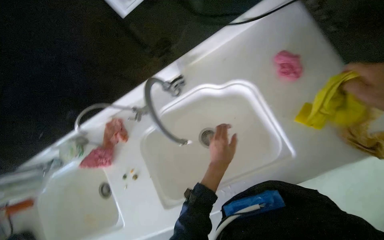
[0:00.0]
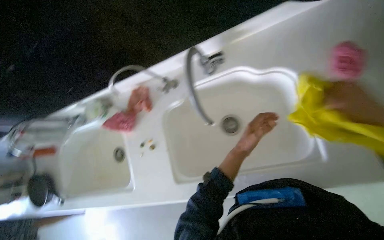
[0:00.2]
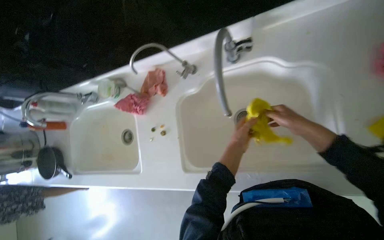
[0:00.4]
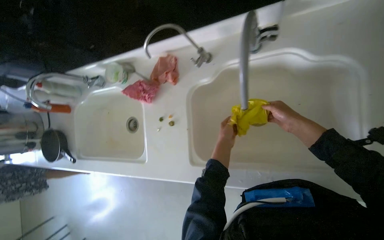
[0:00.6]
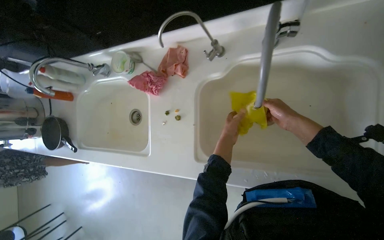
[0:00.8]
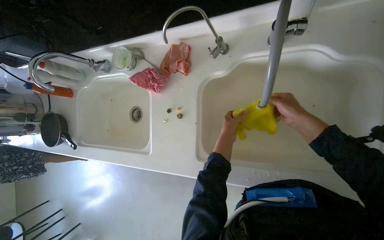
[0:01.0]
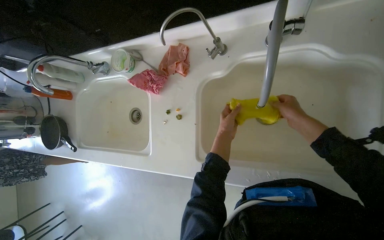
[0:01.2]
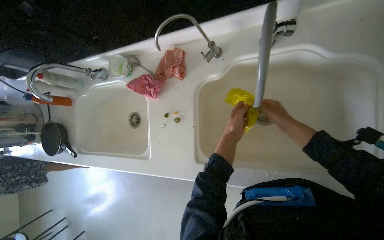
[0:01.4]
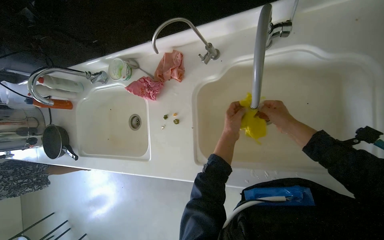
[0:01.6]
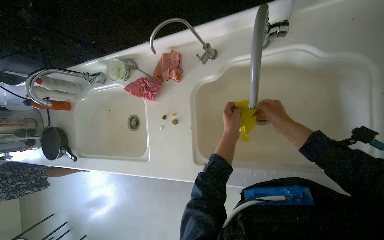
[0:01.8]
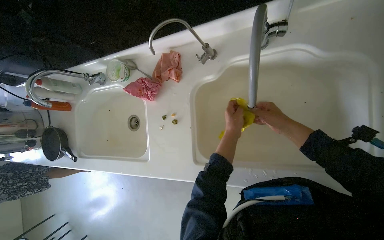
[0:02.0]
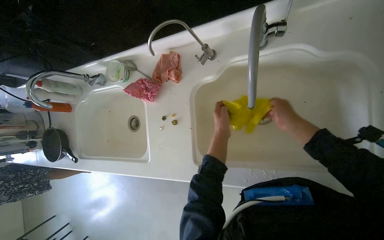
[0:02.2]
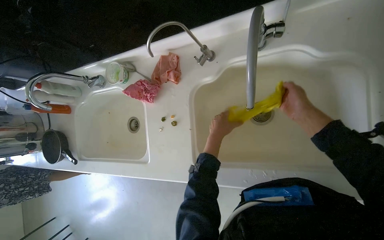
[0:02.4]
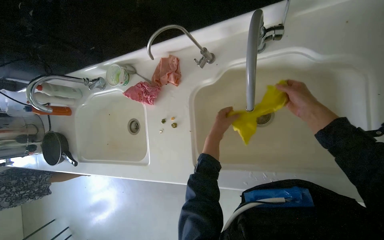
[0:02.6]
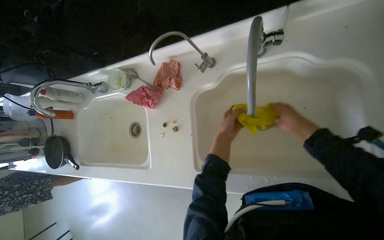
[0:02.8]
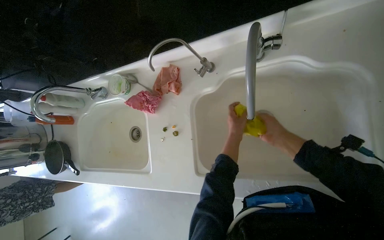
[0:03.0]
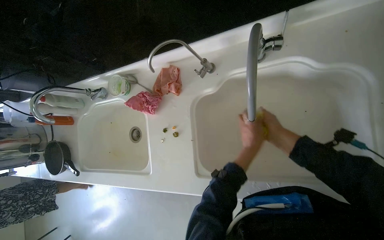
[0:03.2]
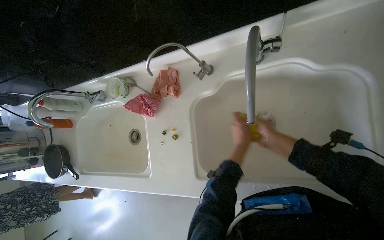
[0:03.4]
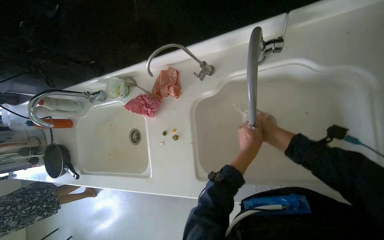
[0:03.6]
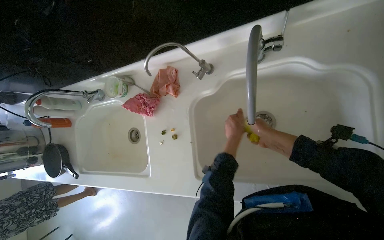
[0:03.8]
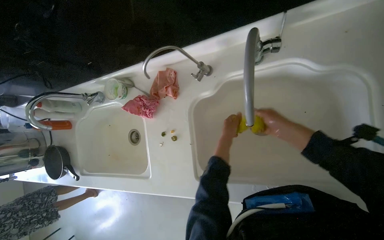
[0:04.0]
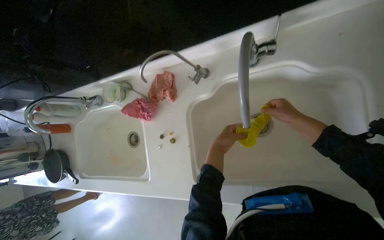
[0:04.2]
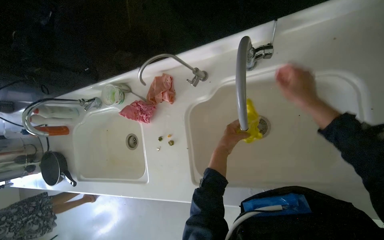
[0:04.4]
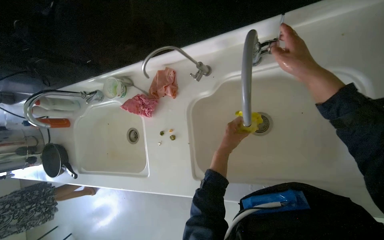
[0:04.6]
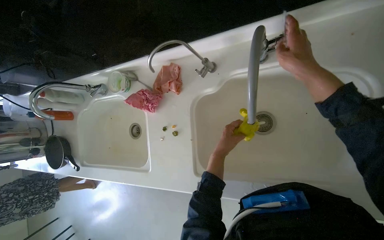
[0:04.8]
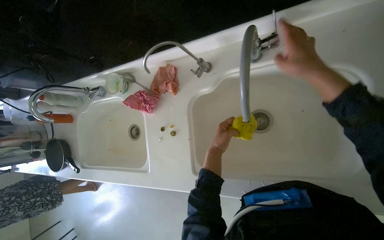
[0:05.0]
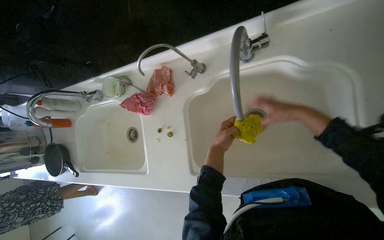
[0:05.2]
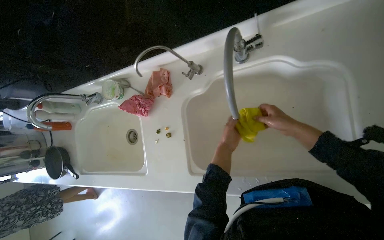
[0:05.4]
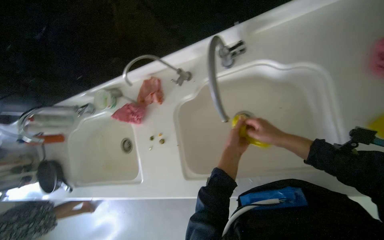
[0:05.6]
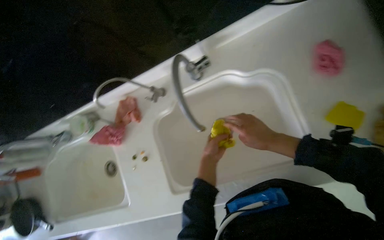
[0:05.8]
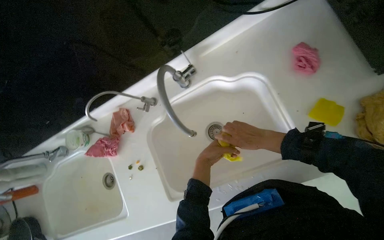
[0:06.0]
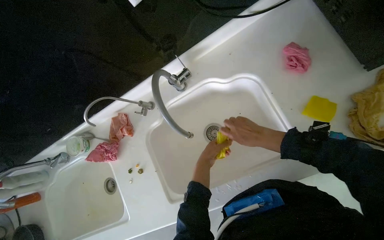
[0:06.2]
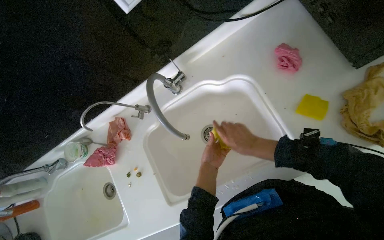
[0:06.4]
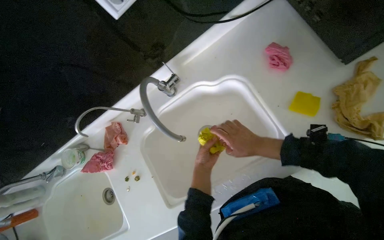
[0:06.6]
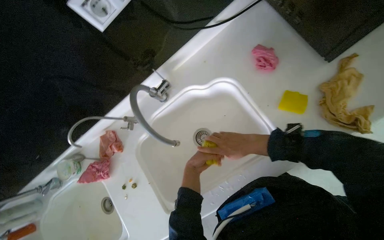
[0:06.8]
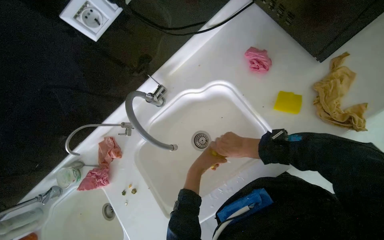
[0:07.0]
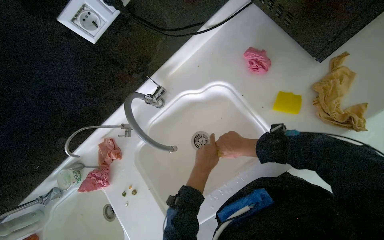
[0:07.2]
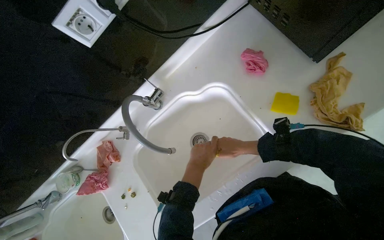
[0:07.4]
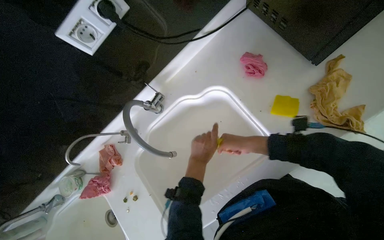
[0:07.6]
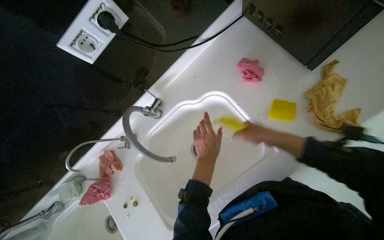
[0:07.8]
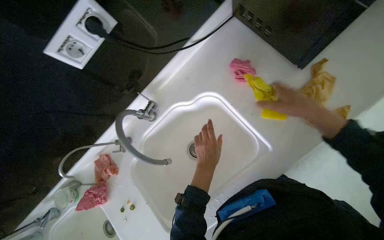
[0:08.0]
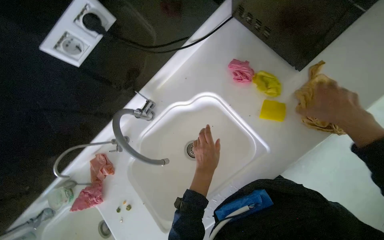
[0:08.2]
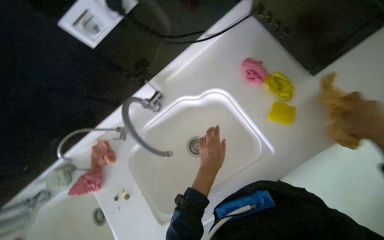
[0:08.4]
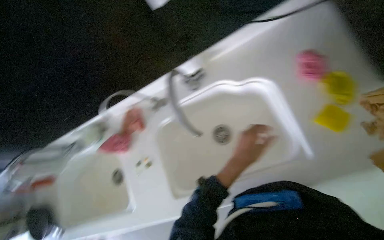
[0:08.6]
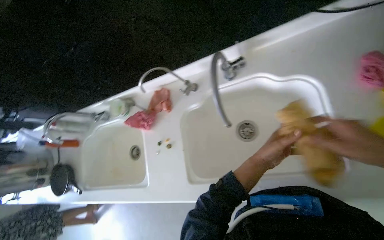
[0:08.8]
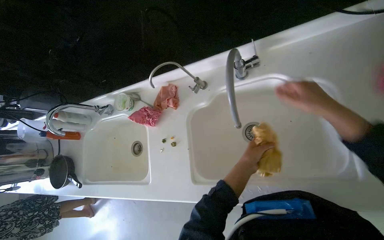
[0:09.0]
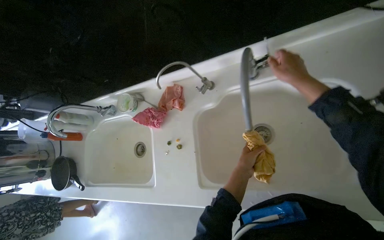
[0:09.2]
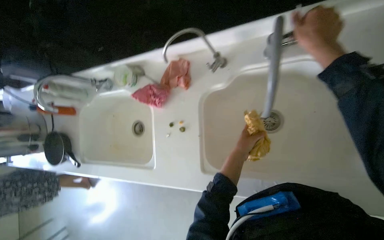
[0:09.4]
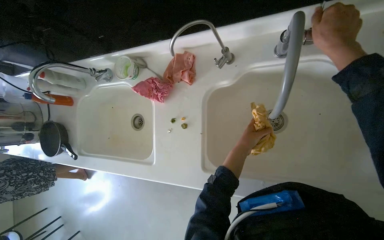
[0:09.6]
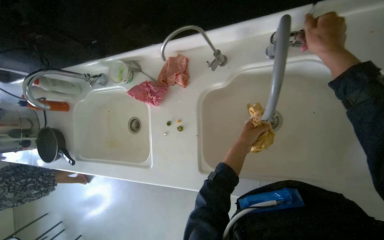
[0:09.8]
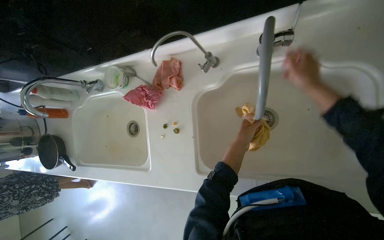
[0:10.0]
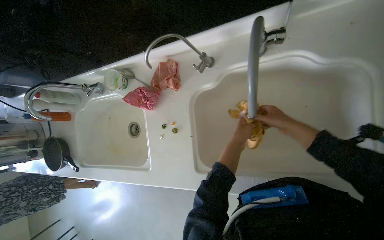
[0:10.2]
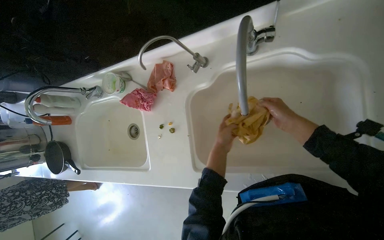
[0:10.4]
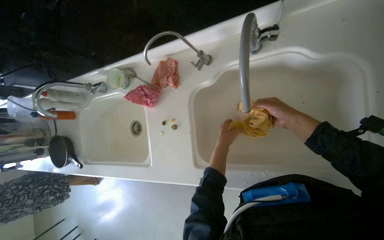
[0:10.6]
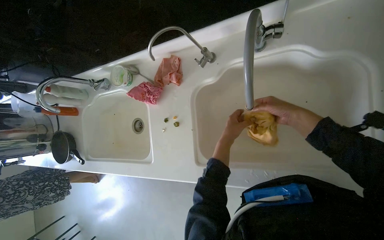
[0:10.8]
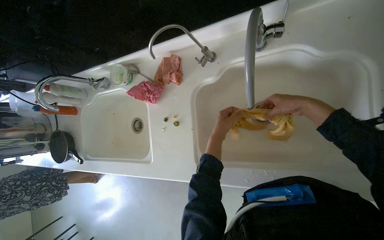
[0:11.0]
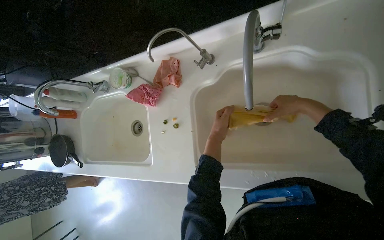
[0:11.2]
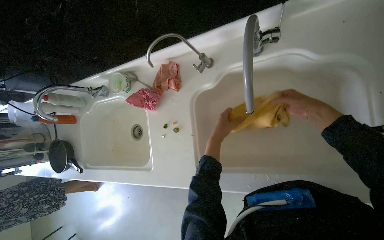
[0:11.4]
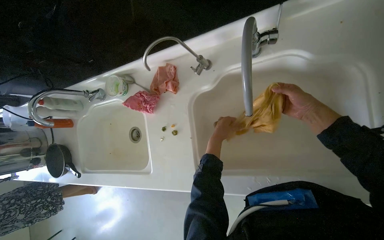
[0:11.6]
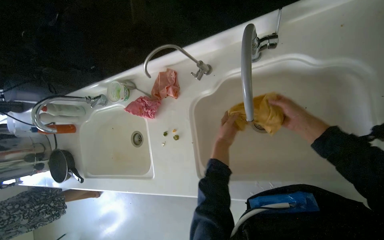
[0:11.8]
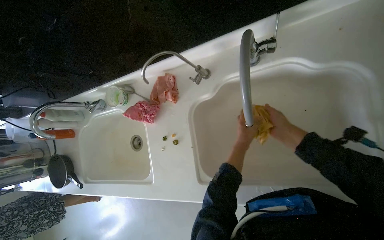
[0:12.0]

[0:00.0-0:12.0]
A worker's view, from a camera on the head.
Job: cleaning kitchen.
The whole recording: Cleaning kitchen sink. The worker wipes the kitchen sink and faucet with a cloth.
0:00.0 to 0:01.6: The wearer looks some 15 degrees further downward.
0:01.6 to 0:03.0: The hands work in one place, with small movements.
0:03.0 to 0:04.4: The right hand moves up the picture and nearer to the camera, approximately 15 cm.
0:04.4 to 0:06.0: The right hand travels down the picture by roughly 15 cm.
0:07.6 to 0:09.0: The scene turns roughly 30 degrees clockwise in the picture.
0:09.0 to 0:10.4: The left hand shifts roughly 10 cm farther from the camera; the right hand moves farther from the camera, some 20 cm.
0:10.4 to 0:12.0: The hands are busy where they are.

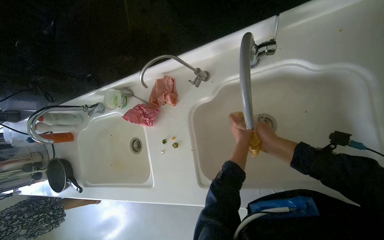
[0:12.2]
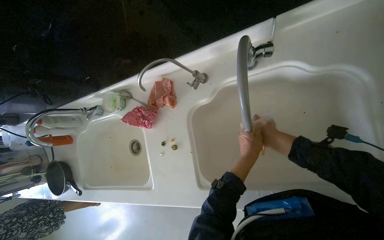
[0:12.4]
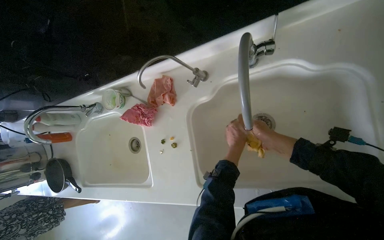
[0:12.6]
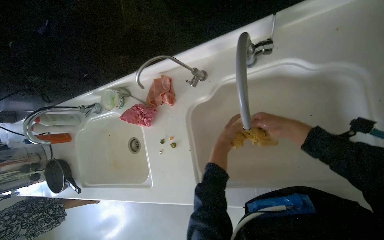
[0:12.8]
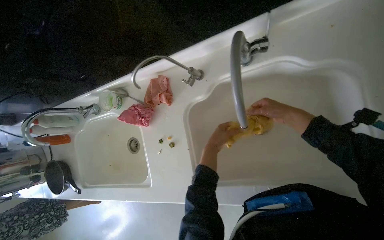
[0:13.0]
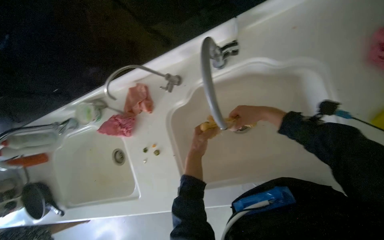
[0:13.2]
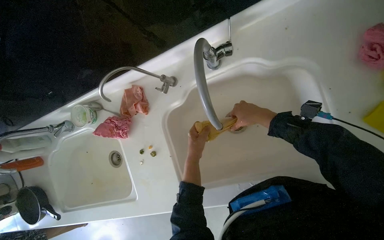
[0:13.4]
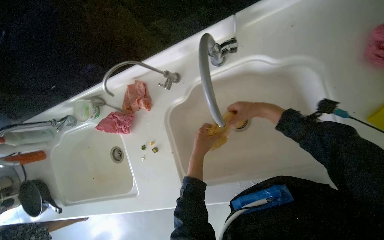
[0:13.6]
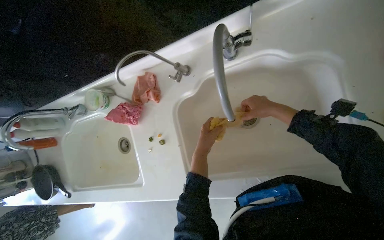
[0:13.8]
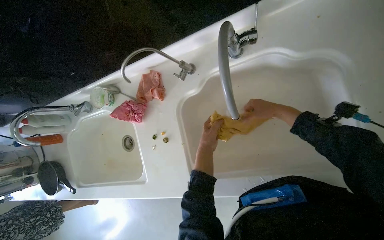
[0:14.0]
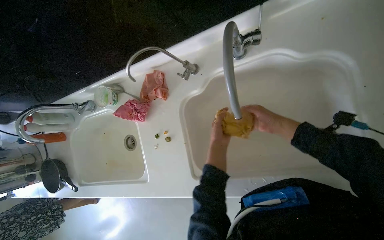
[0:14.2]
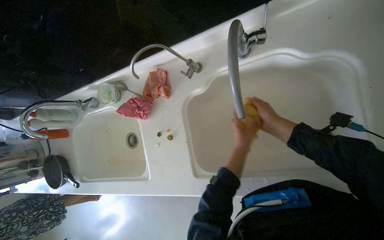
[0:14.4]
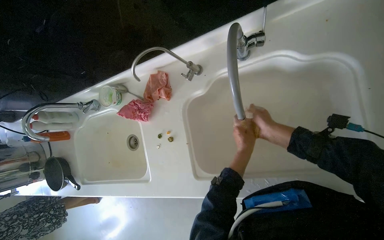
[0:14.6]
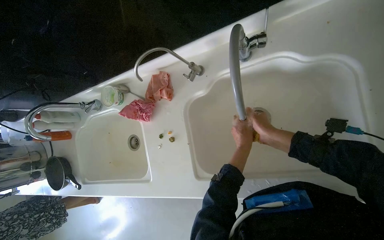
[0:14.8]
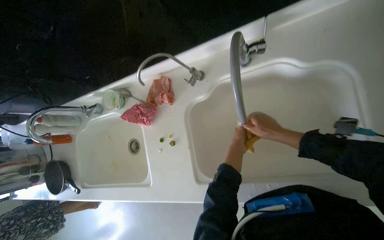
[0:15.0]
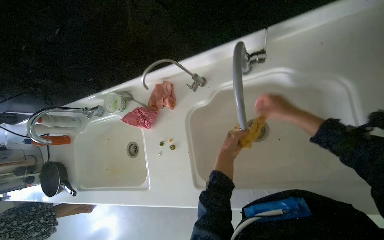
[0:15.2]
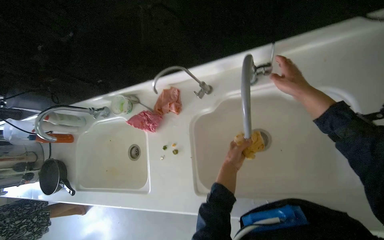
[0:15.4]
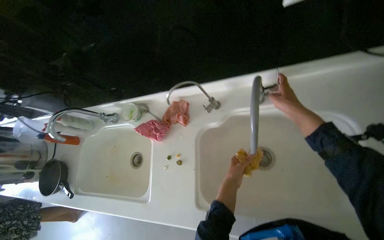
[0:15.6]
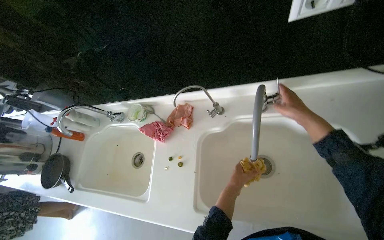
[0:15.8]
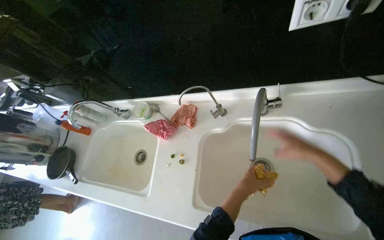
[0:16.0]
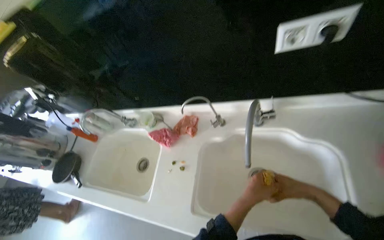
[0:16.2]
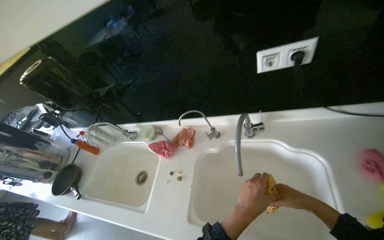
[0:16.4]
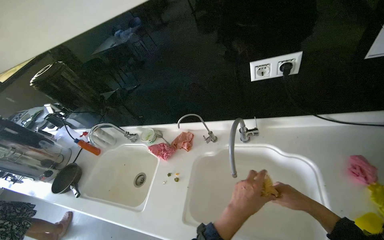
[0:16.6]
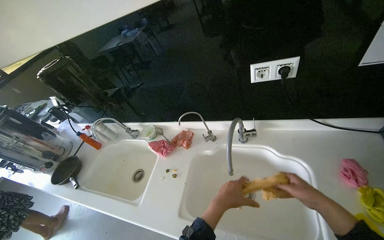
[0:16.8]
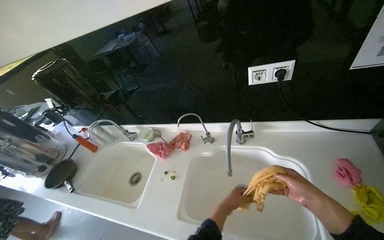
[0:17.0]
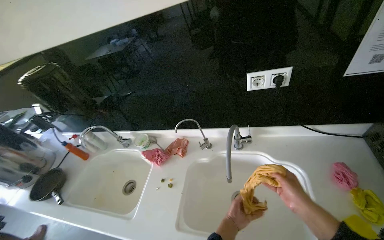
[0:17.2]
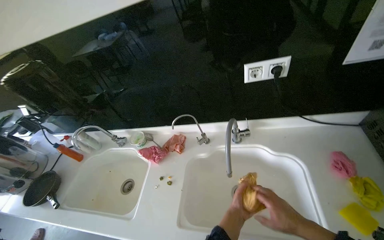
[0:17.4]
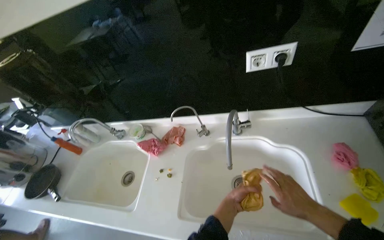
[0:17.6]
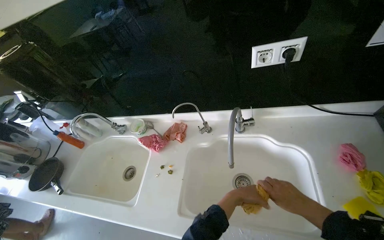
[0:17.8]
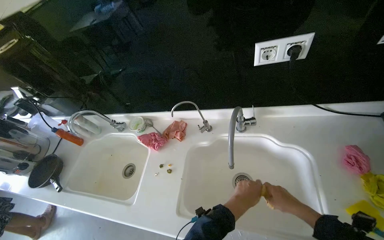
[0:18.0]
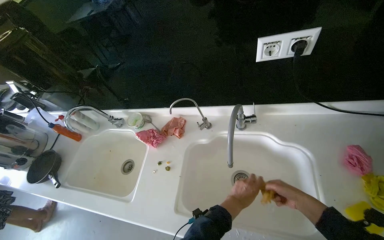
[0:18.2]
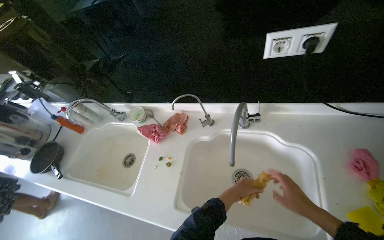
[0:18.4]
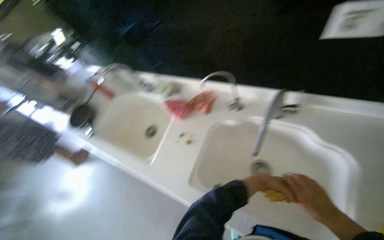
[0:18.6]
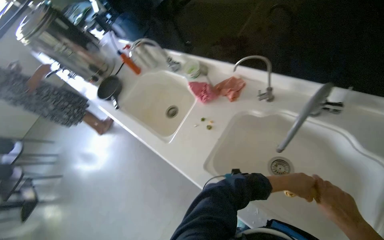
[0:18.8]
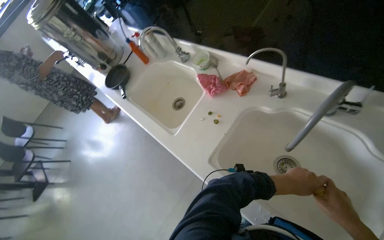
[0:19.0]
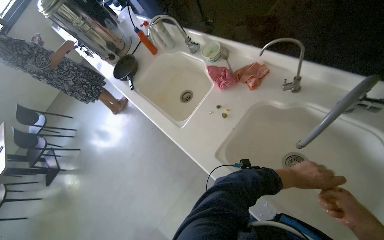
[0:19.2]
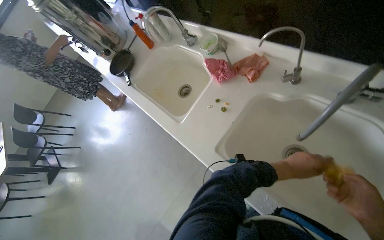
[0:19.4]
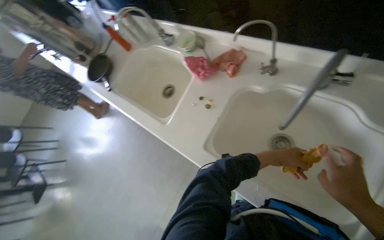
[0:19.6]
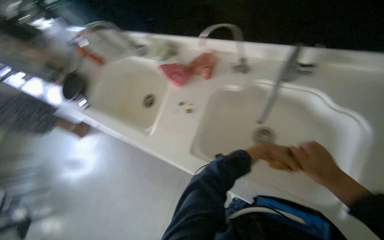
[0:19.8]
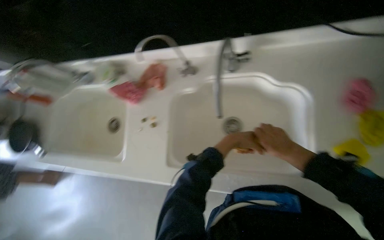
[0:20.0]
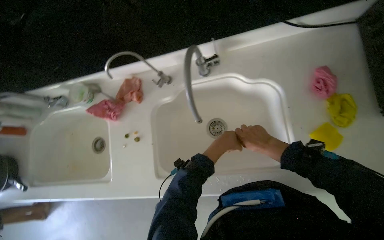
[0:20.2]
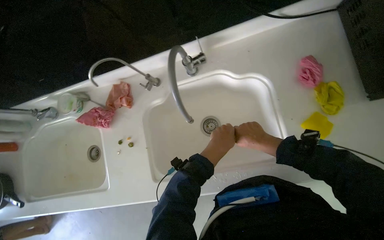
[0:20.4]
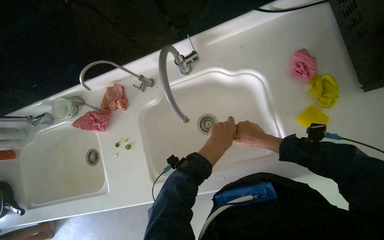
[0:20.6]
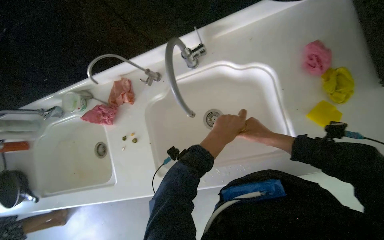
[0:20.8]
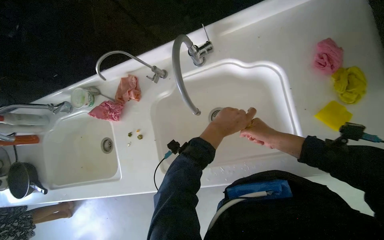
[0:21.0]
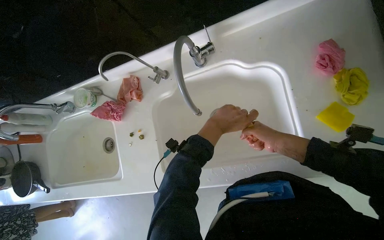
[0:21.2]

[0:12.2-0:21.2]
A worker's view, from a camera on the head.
Job: cleaning kitchen.
The whole recording: Cleaning kitchen sink. The worker wipes the kitchen sink and faucet with a cloth.
0:12.2 to 0:13.8: The right hand moves up the picture, about 10 cm. Meanwhile the left hand heads to the left, covering about 10 cm.
0:15.2 to 0:16.6: The view tilts approximately 25 degrees upward. The left hand shifts approximately 30 cm nearer to the camera.
0:16.6 to 0:18.2: The left hand shifts approximately 15 cm farther from the camera.
0:18.2 to 0:19.8: The wearer looks about 20 degrees further downward.
0:19.8 to 0:21.2: The scene rotates counterclockwise by some 35 degrees.
